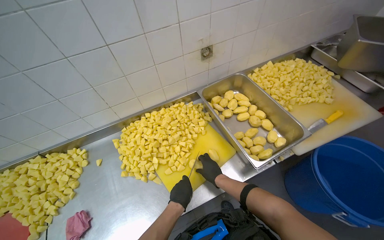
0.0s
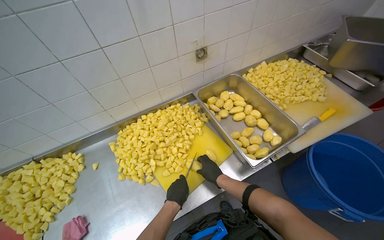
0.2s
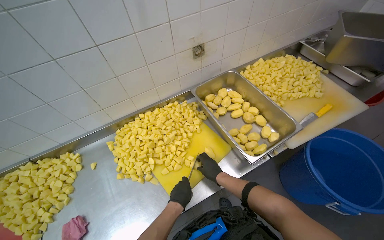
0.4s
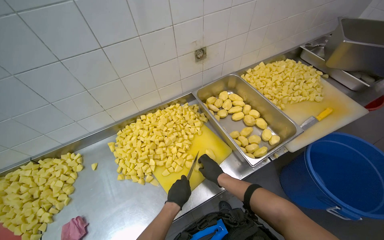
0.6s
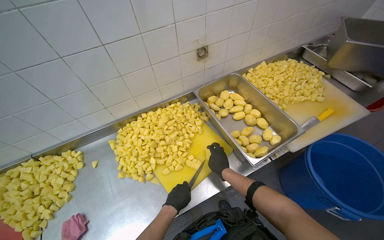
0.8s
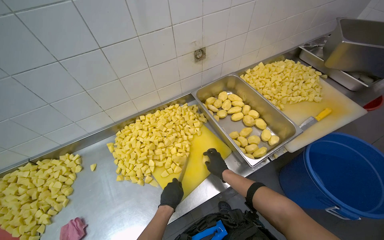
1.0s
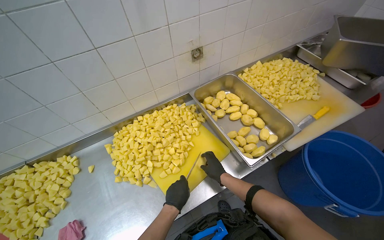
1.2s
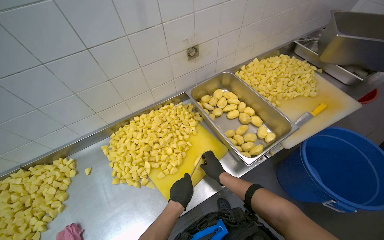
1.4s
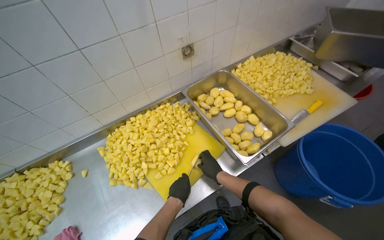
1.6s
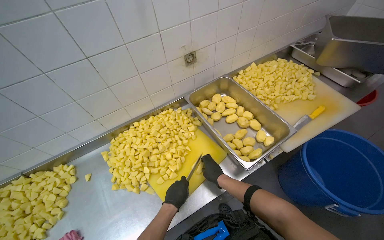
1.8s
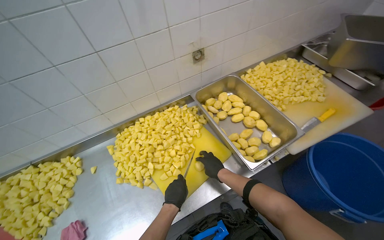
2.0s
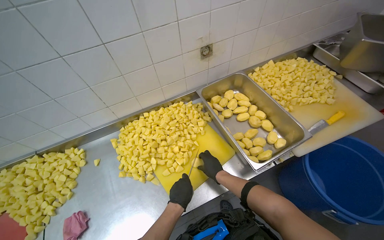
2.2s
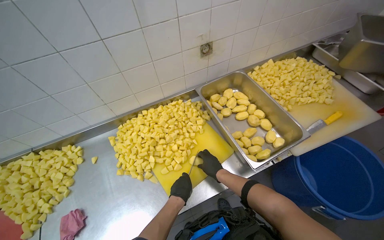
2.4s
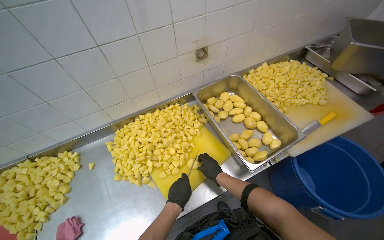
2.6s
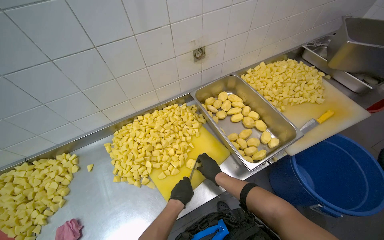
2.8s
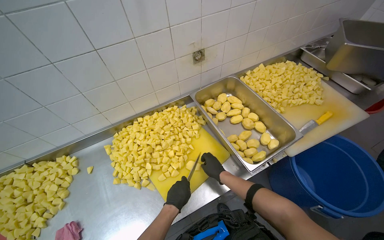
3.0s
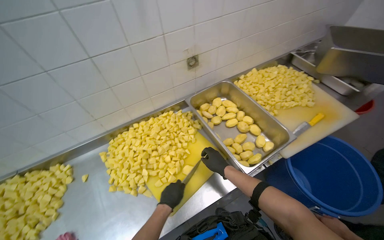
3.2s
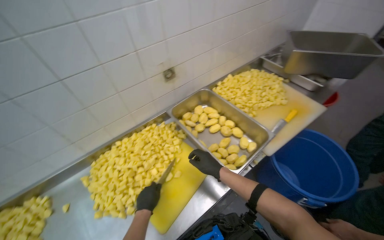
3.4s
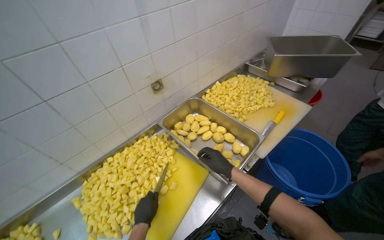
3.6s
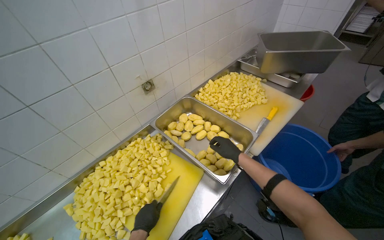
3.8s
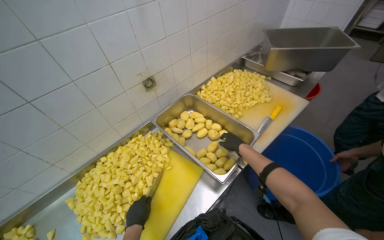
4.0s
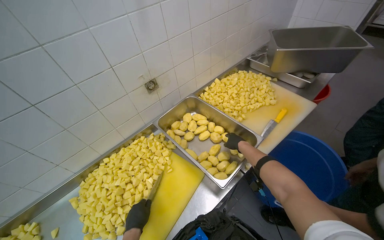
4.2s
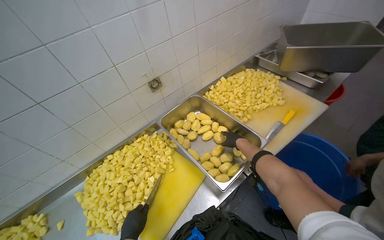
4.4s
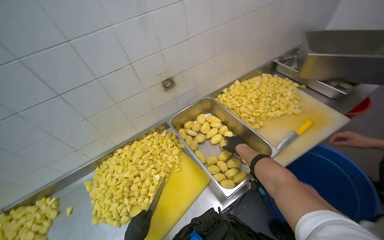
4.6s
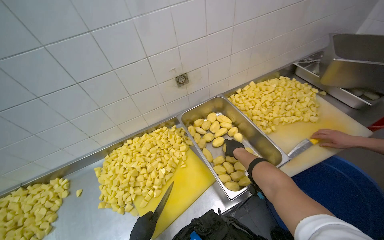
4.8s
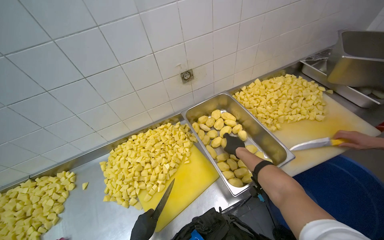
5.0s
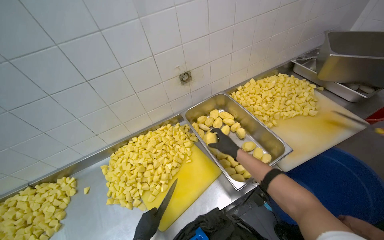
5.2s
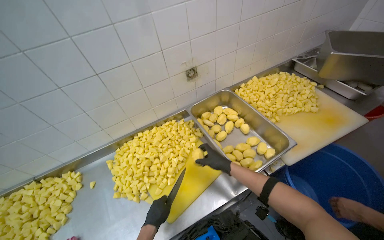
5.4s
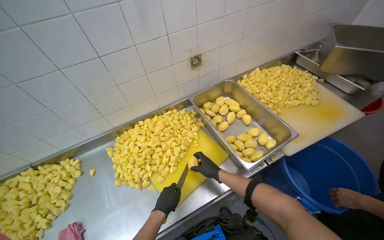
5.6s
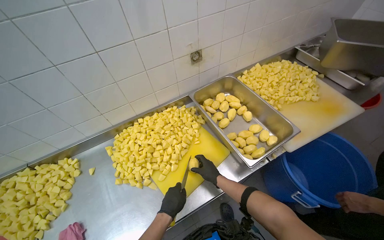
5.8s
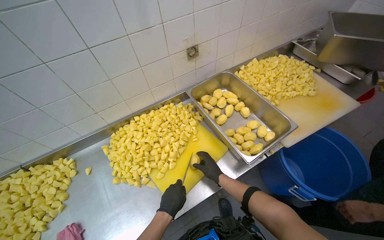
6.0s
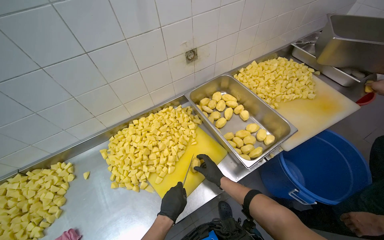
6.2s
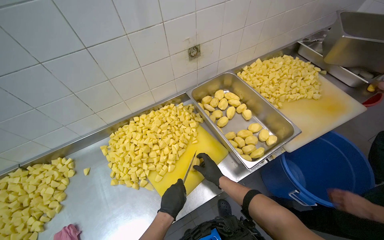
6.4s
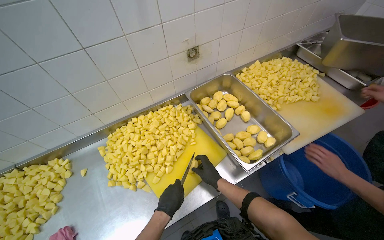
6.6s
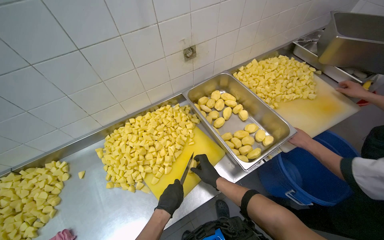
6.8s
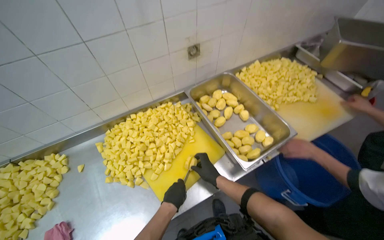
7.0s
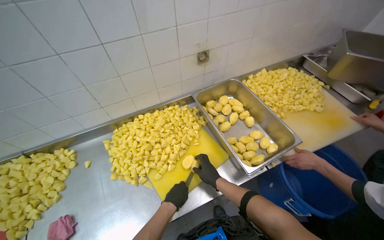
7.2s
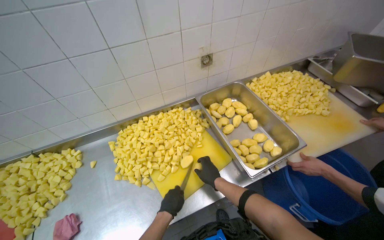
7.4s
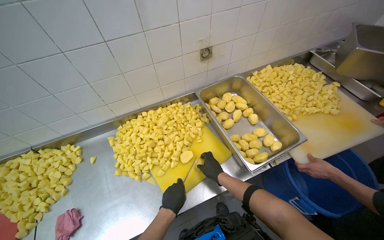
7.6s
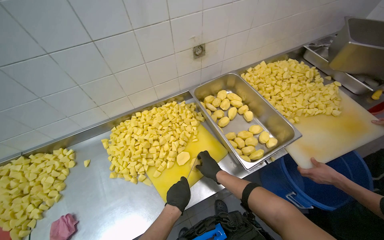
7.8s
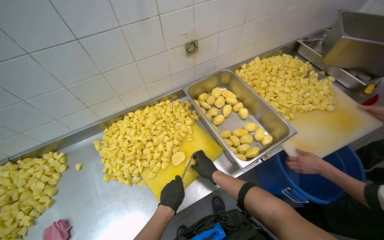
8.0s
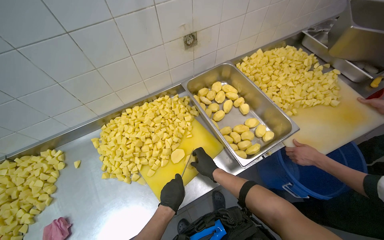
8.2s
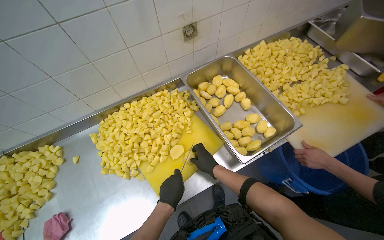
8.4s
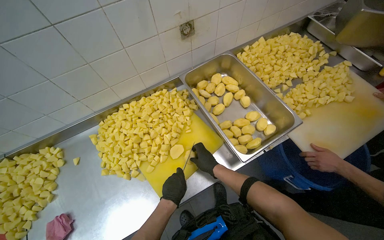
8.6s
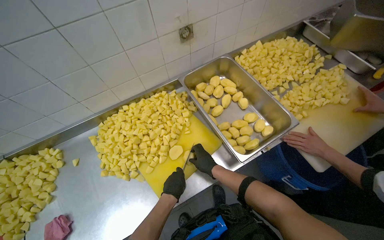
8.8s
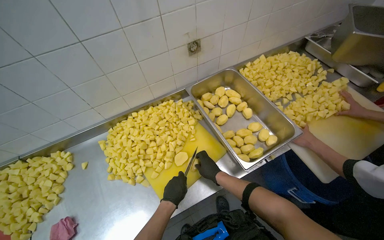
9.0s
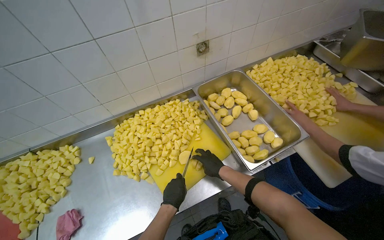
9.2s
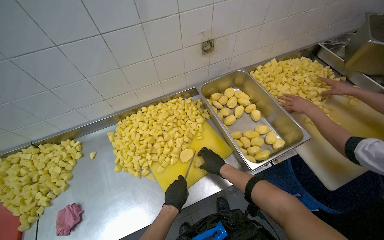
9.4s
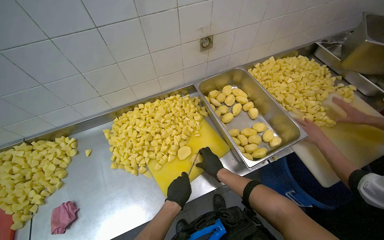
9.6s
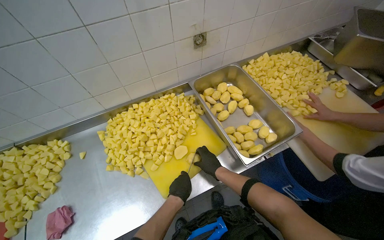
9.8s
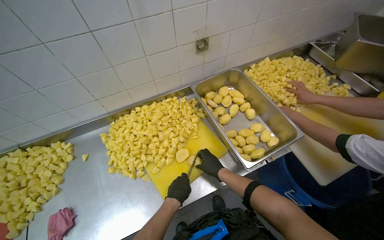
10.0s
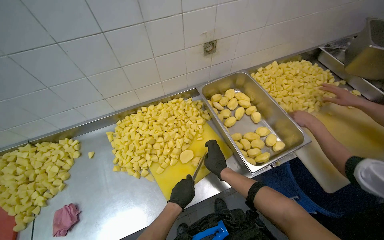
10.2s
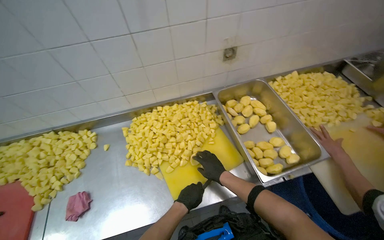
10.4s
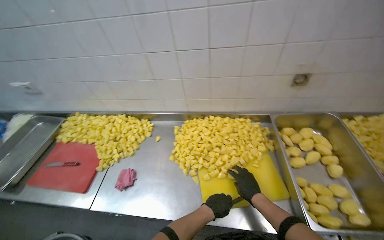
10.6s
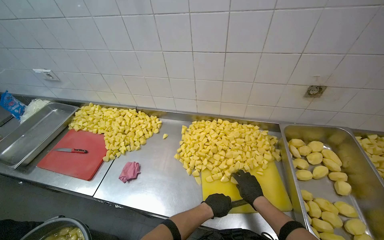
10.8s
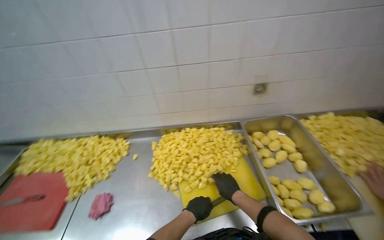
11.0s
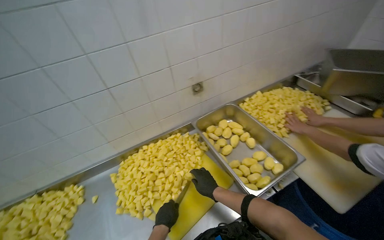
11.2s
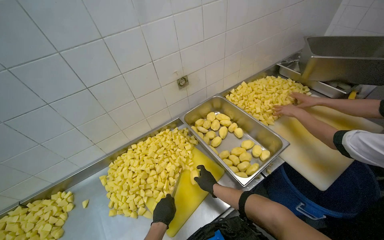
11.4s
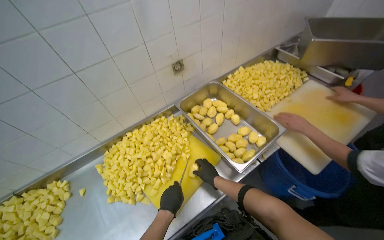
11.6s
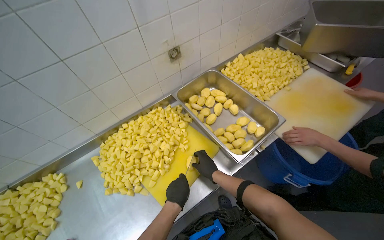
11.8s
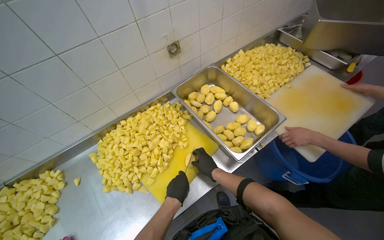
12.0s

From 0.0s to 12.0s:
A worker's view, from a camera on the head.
Job: preparing food.
The whole recording: Cutting potatoes into cubes. The worker continues cutting peeled potatoes into cubes on a yellow cutting board.
From 0.0s to 3.0s: The hands make small movements and keep their place.
From 3.0s to 4.4s: The right hand travels up the picture and to the right by roughly 30 cm.
From 4.4s to 6.0s: The right hand moves down the picture and to the left, some 35 cm.
From 6.0s to 10.4s: The hands work in one place, with small movements.
From 10.4s to 12.0s: The head rotates some 20 degrees to the right.

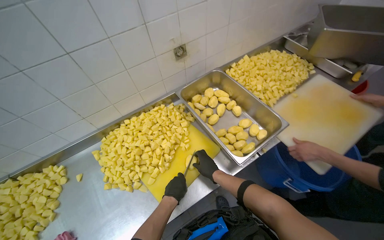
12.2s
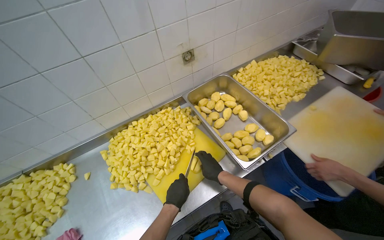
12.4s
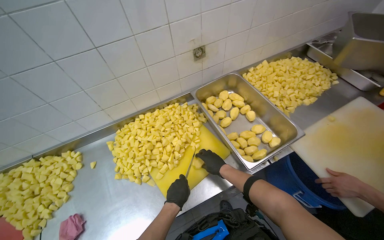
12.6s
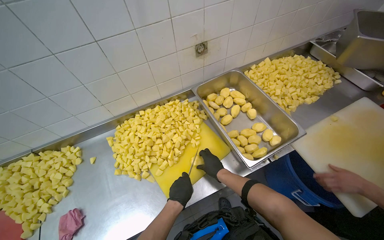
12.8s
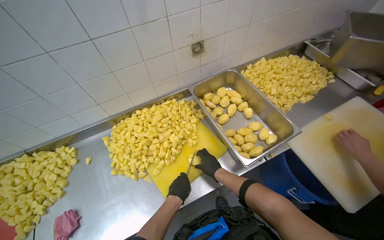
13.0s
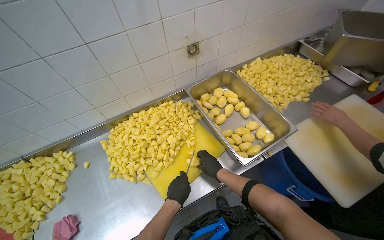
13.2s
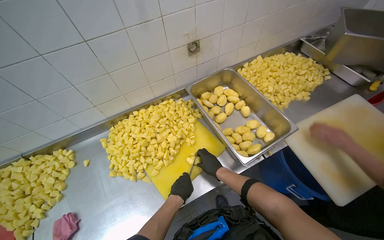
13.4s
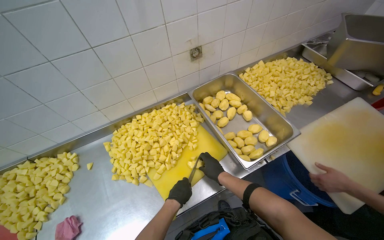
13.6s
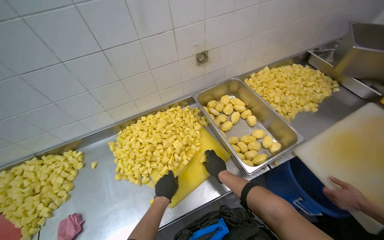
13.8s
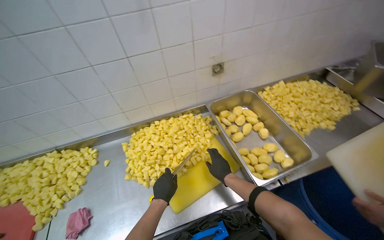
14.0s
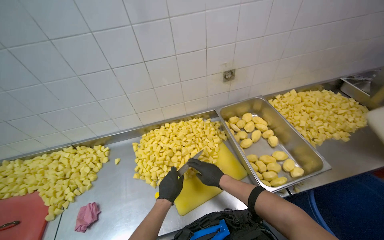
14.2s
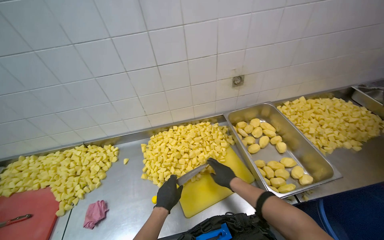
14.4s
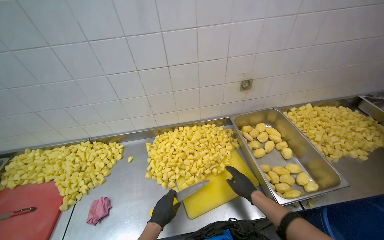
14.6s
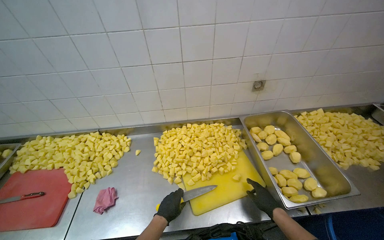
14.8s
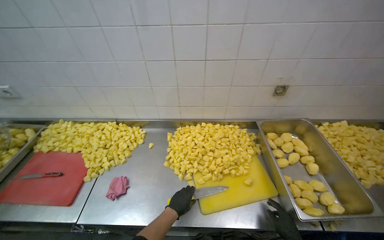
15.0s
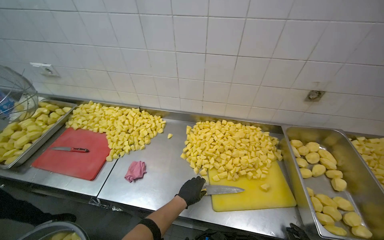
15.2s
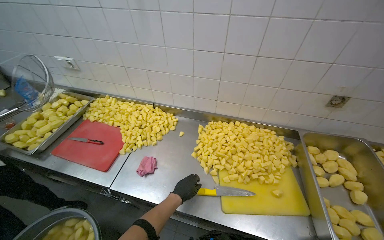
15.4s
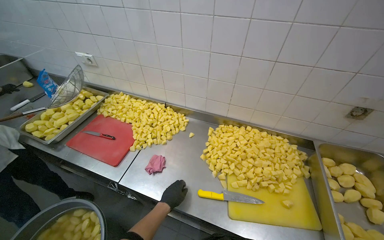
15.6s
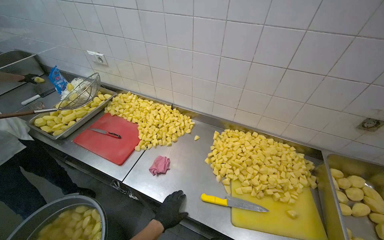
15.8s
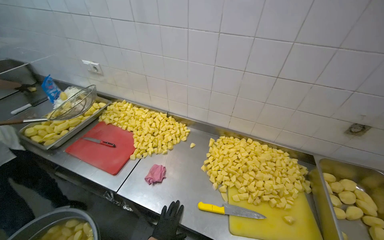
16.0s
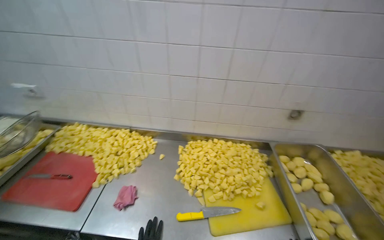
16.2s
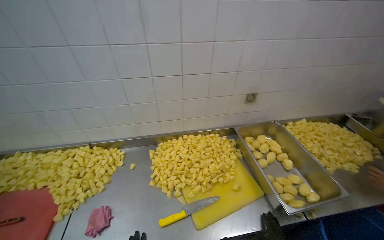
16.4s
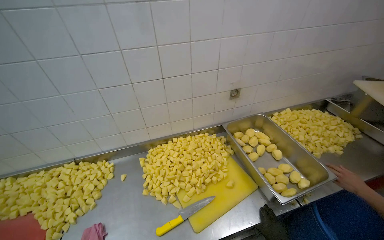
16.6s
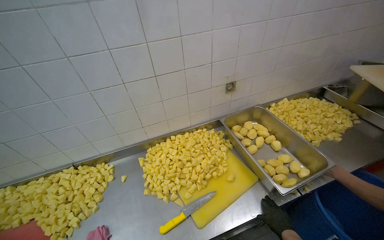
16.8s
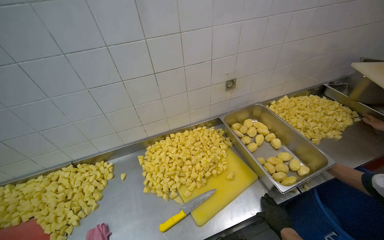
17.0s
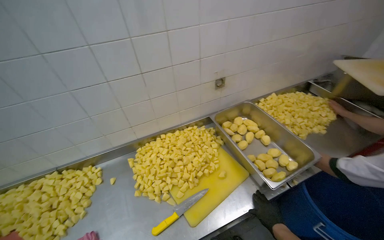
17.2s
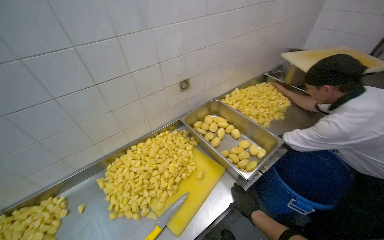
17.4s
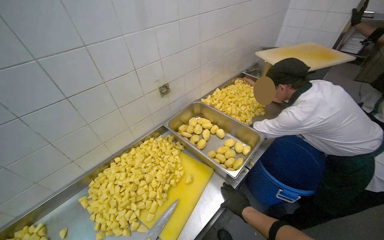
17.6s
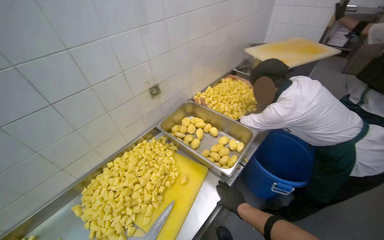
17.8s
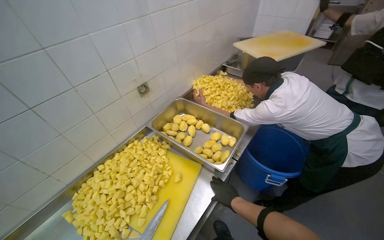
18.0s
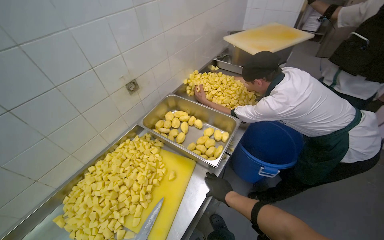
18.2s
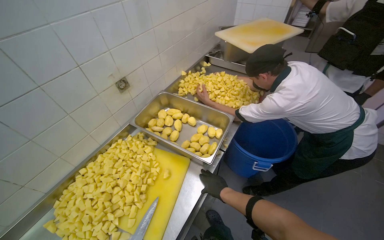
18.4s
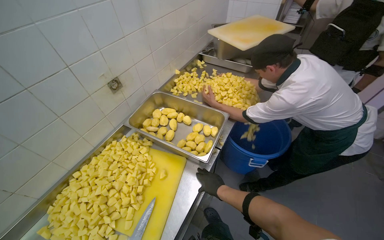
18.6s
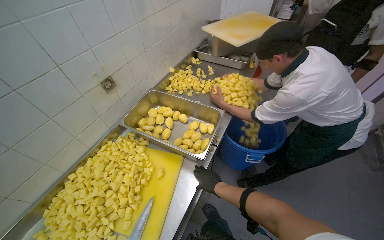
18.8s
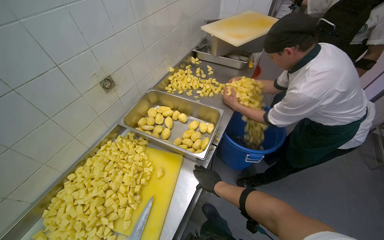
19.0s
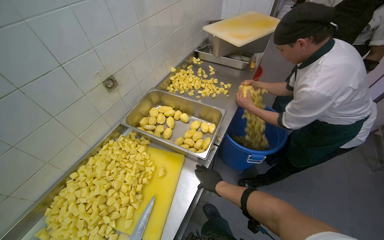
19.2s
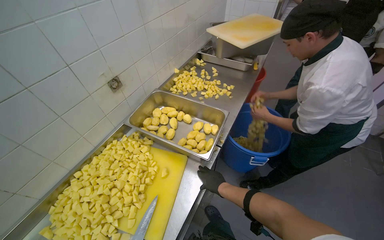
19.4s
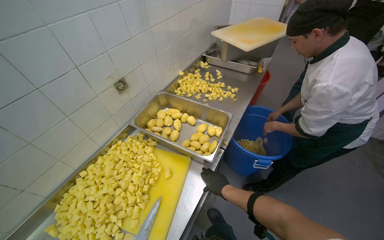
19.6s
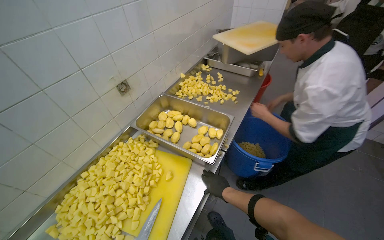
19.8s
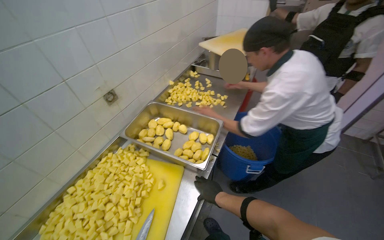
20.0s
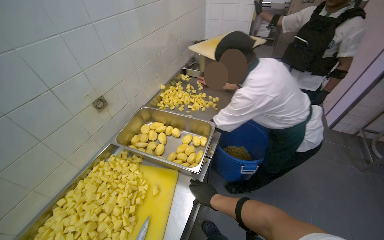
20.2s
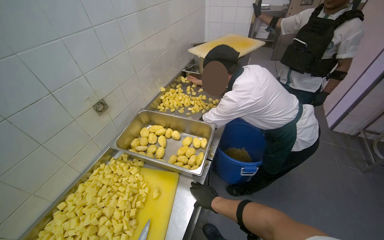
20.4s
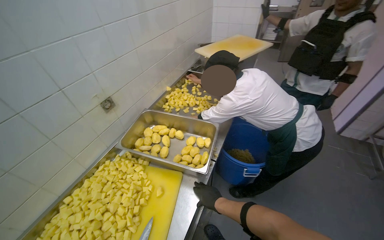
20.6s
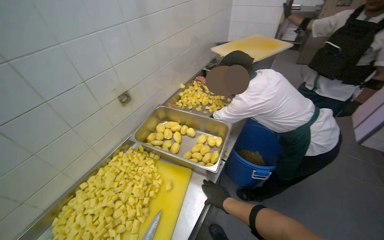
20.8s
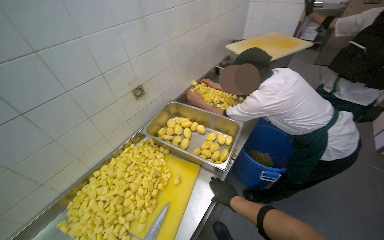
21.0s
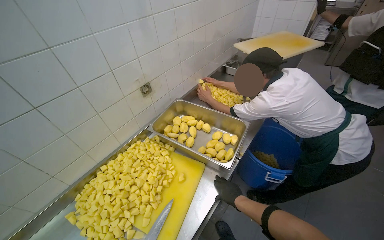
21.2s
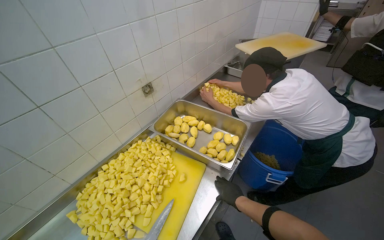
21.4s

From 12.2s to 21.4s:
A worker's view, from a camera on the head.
Job: preparing food.
The whole recording: Cutting potatoes into cubes. The worker continues cutting peeled potatoes into cubes on a yellow cutting board.
From 12.2s to 13.8s: The hands make small movements and keep their place.
From 13.8s to 15.2s: The wearer looks about 35 degrees further to the left.
From 15.2s to 16.8s: The head rotates approximately 30 degrees to the right.
From 16.8s to 18.4s: The wearer's head swings roughly 35 degrees to the right.
